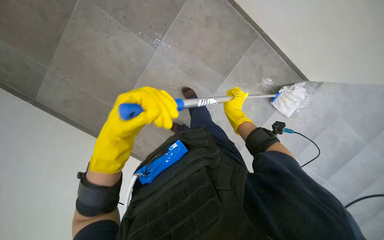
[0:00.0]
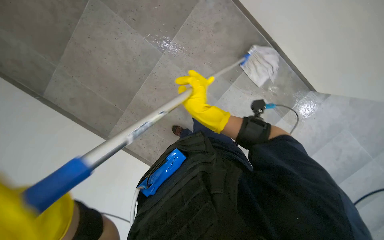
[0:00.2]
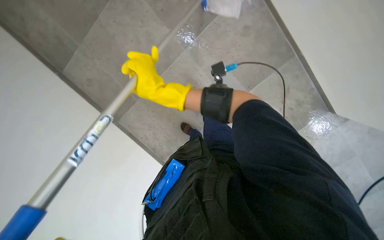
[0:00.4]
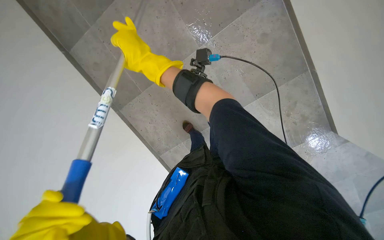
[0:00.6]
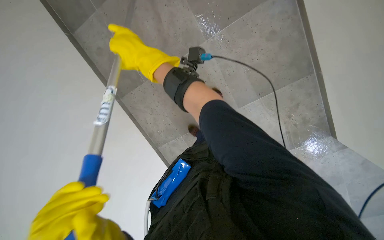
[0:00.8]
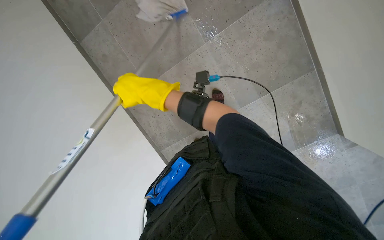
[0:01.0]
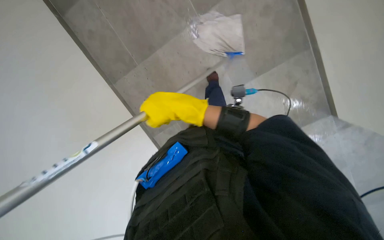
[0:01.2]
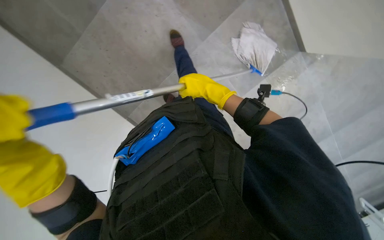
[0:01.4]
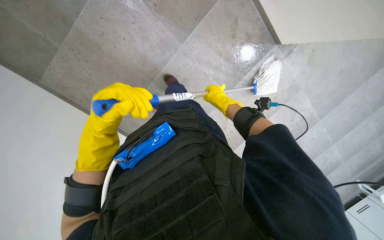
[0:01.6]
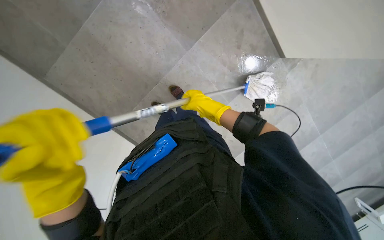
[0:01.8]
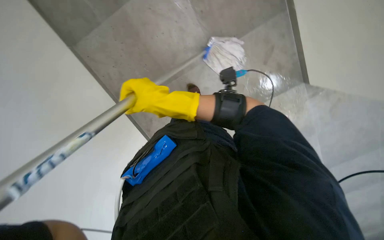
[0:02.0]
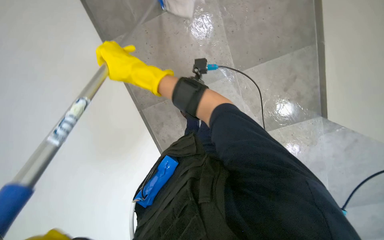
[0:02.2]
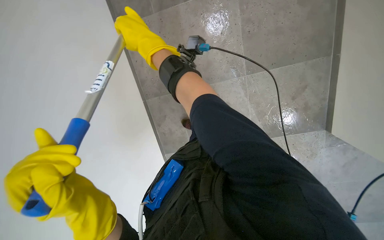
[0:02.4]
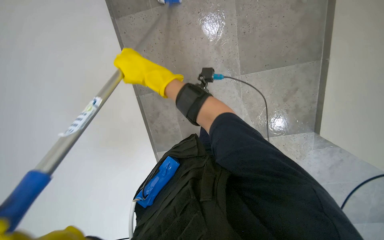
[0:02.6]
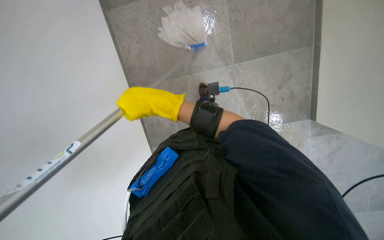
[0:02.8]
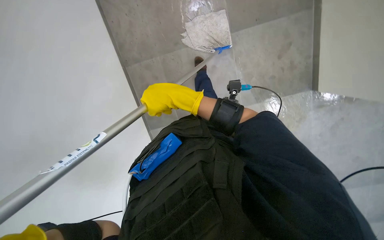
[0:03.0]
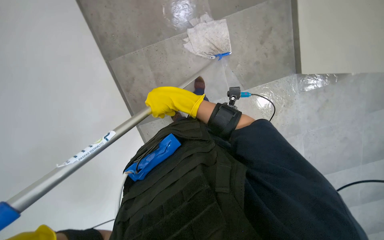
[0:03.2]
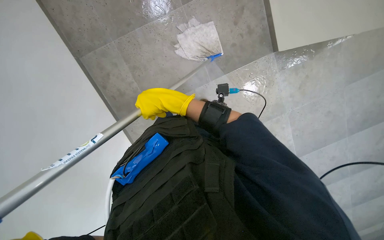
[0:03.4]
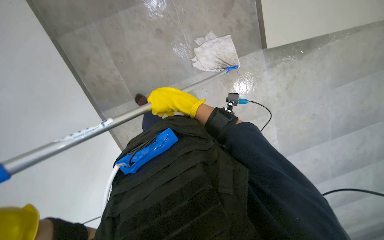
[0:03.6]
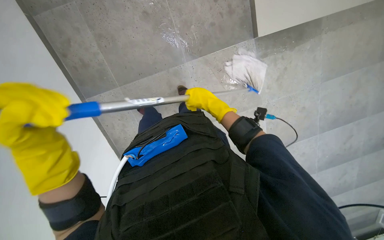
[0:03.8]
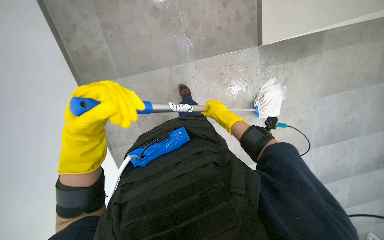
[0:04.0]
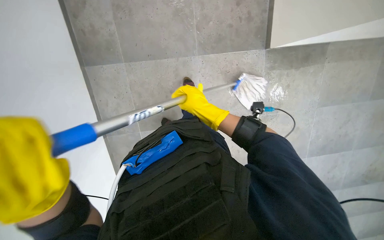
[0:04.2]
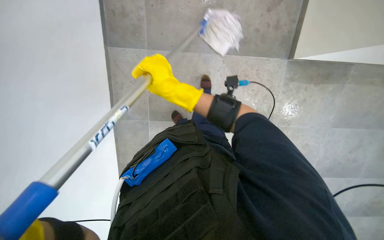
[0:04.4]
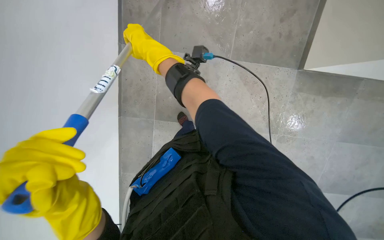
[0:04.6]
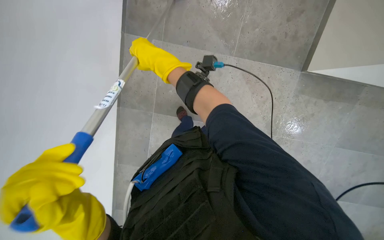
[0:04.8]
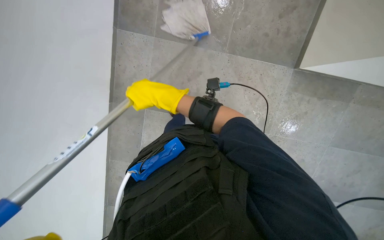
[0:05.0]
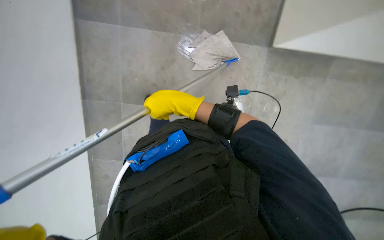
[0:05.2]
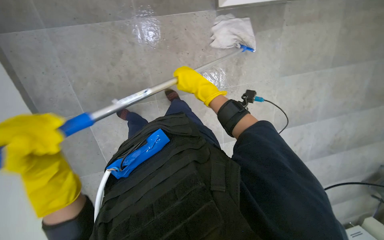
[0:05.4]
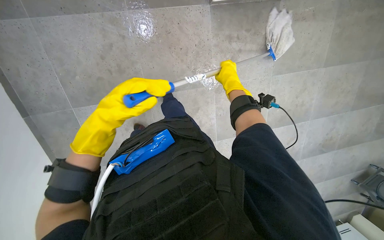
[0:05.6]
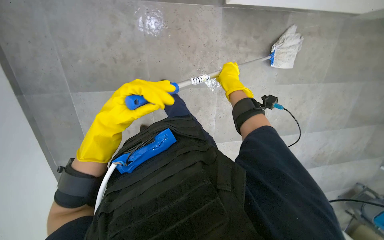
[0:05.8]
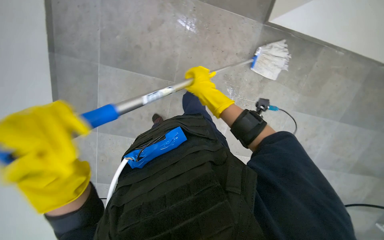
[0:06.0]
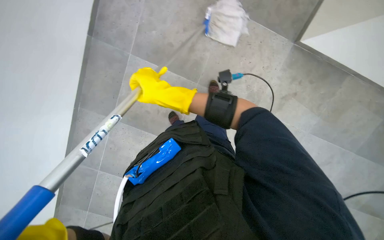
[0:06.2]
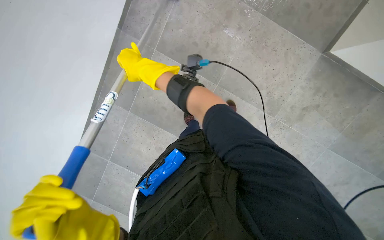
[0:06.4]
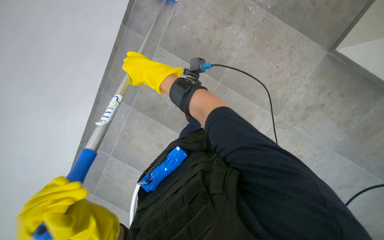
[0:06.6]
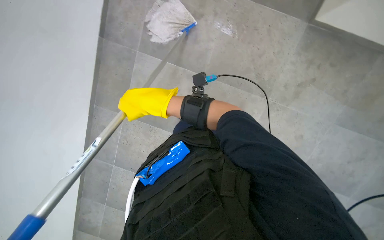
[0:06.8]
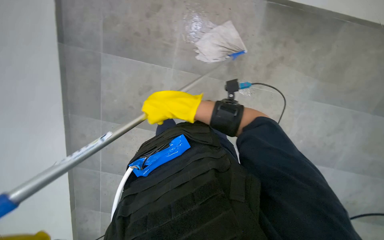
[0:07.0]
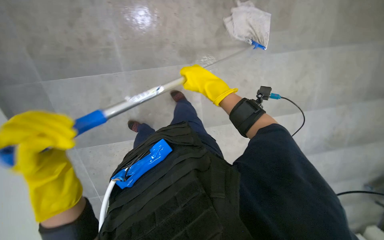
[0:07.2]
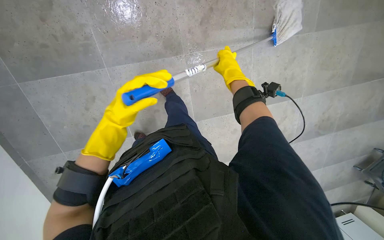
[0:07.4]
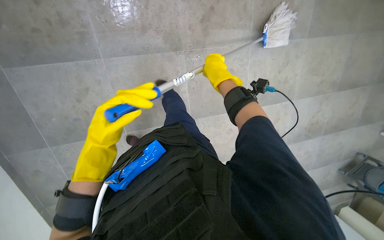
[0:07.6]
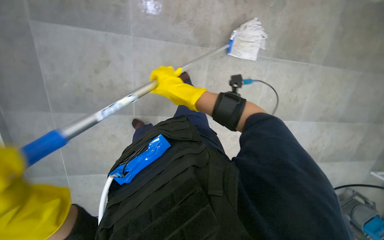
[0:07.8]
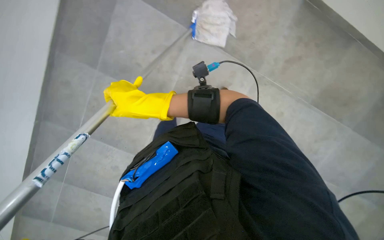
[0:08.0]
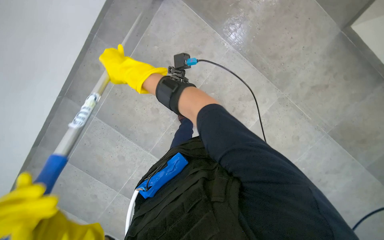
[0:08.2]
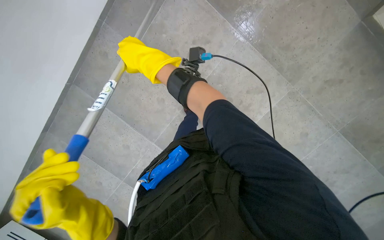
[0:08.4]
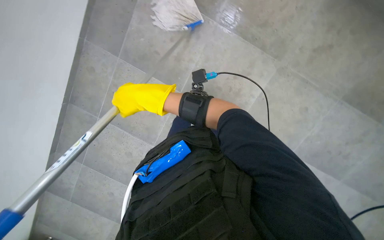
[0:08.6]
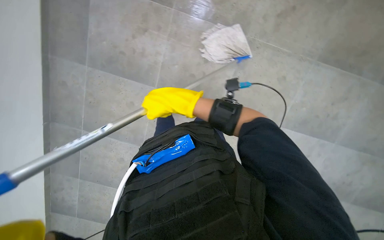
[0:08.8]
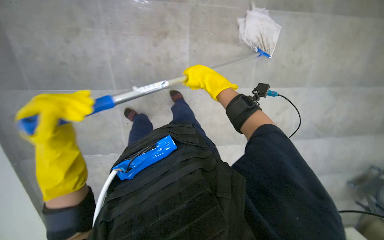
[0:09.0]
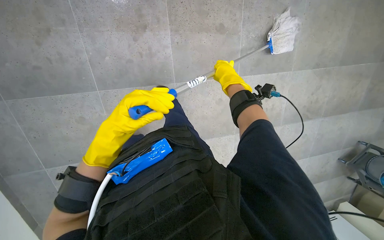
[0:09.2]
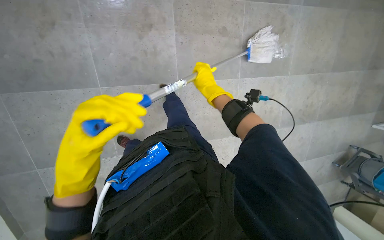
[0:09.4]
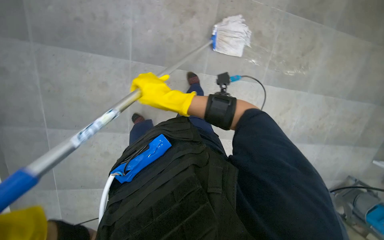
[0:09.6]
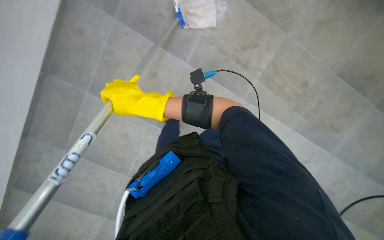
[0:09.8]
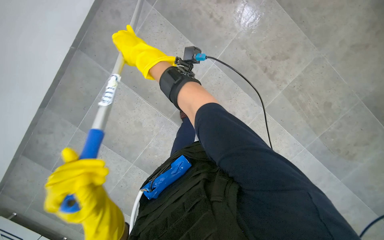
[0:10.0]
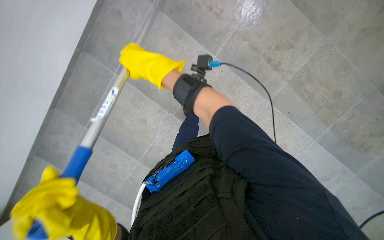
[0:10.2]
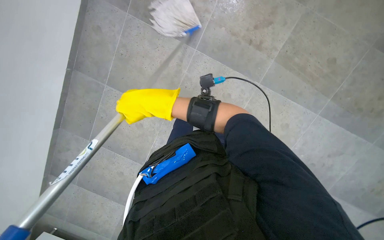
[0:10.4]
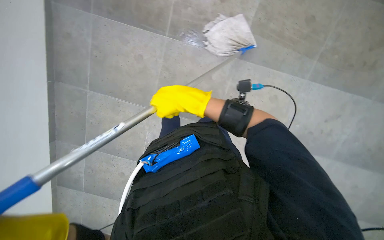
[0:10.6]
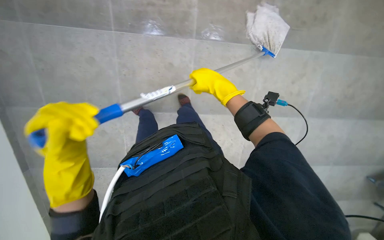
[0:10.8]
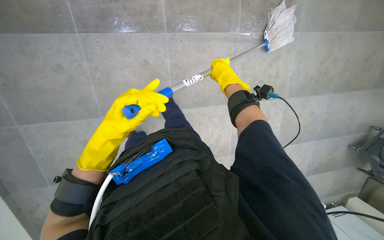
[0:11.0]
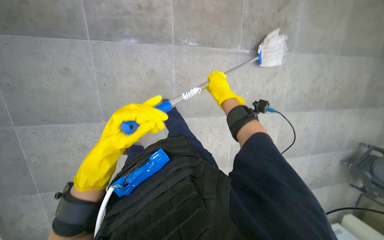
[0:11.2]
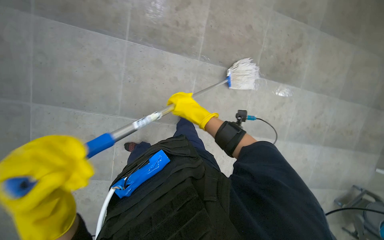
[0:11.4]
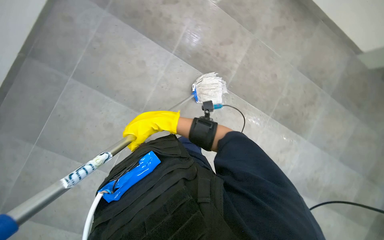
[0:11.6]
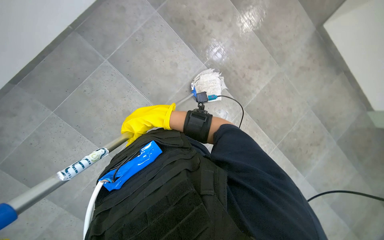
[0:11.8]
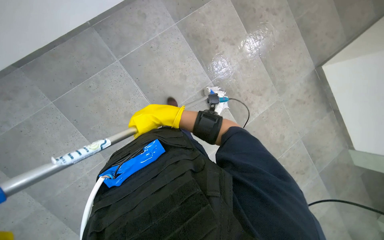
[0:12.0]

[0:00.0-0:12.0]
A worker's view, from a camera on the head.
Job: mopping floor.
The whole recording: Mopping tiled floor. The worker mops the tiled floor using a mop and bucket.
0:00.0 to 0:01.6: The scene turns some 25 degrees clockwise in the picture.
0:01.6 to 0:03.0: The right hand is displaced to the left and nearer to the camera by about 30 cm.
0:03.0 to 0:04.4: The camera is aimed about 20 degrees further to the right. The right hand travels farther from the camera by roughly 10 cm, and moves some 20 cm to the right and comes back.
0:04.4 to 0:06.0: The right hand goes left and right, about 30 cm each way, reversing 2 times.
0:07.6 to 0:09.0: The right hand heads down the picture, covering approximately 25 cm, and travels to the left and back again, roughly 35 cm each way.
0:10.4 to 0:12.0: The view swings about 15 degrees to the right. The wearer looks approximately 25 degrees further upward. The right hand moves some 25 cm to the right and comes back.

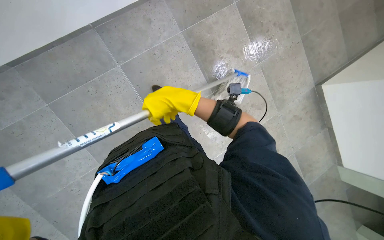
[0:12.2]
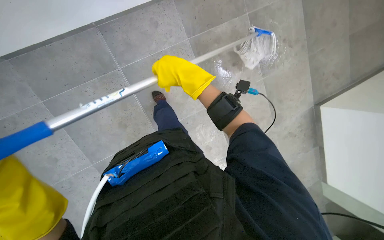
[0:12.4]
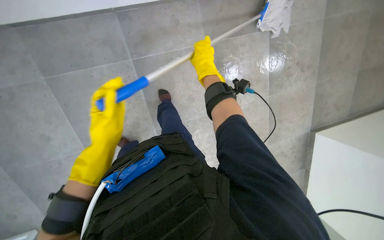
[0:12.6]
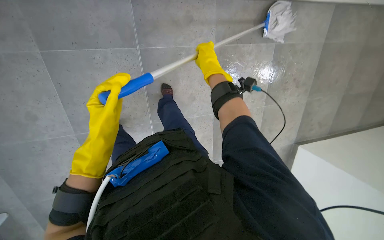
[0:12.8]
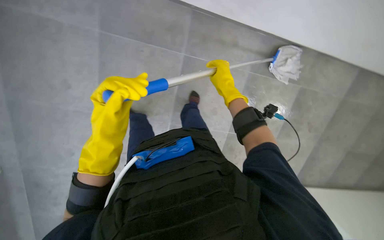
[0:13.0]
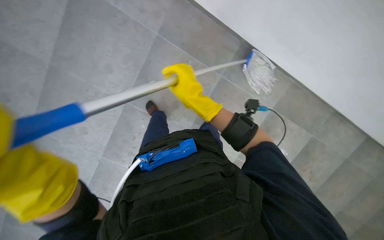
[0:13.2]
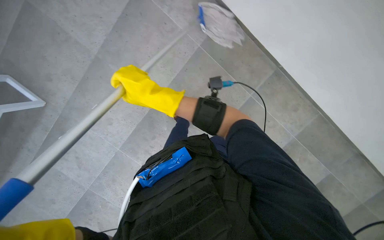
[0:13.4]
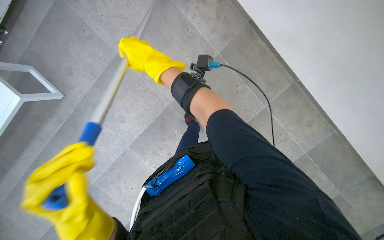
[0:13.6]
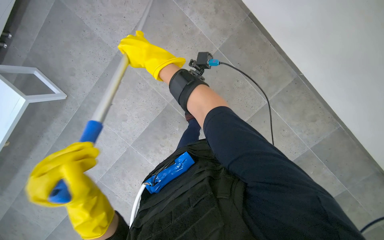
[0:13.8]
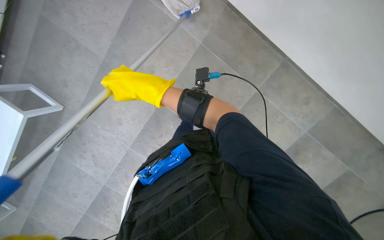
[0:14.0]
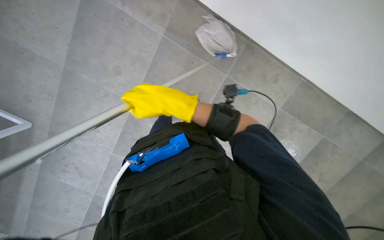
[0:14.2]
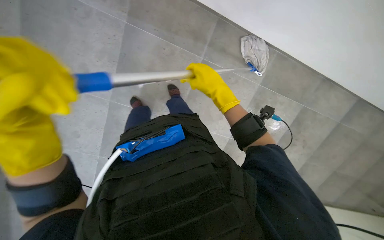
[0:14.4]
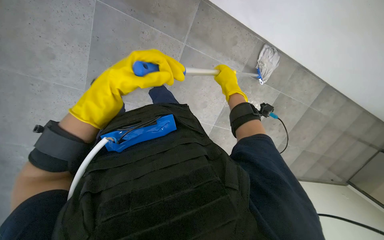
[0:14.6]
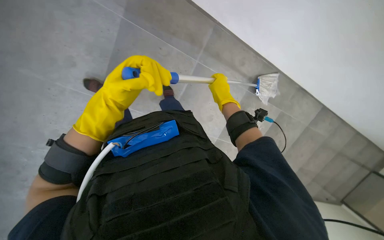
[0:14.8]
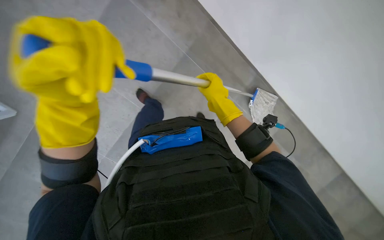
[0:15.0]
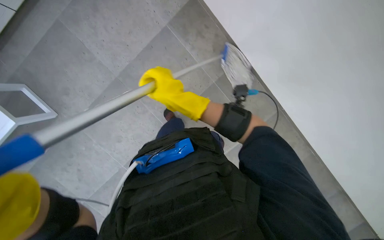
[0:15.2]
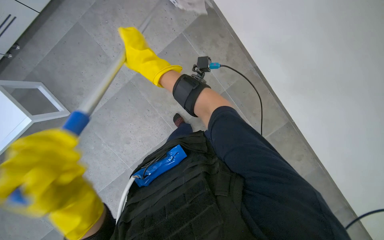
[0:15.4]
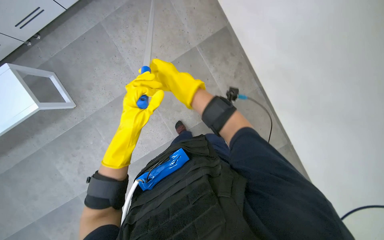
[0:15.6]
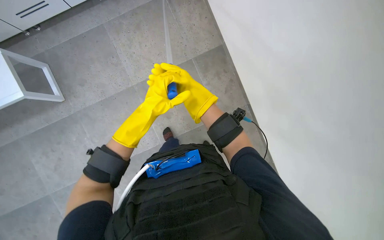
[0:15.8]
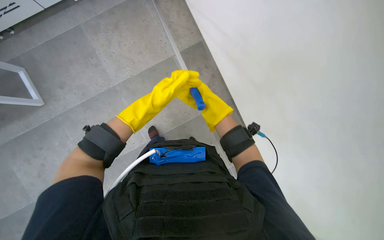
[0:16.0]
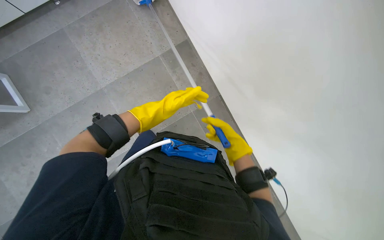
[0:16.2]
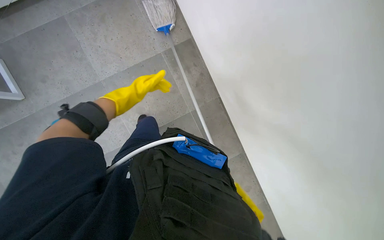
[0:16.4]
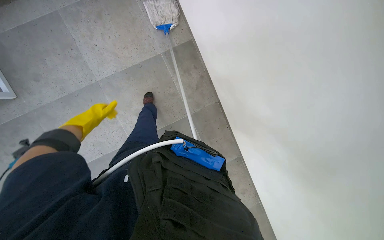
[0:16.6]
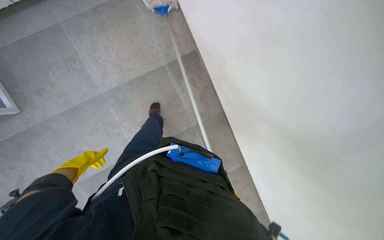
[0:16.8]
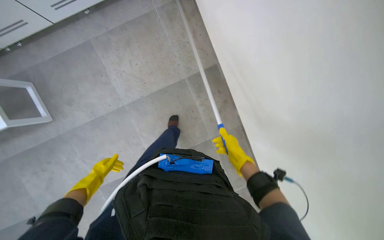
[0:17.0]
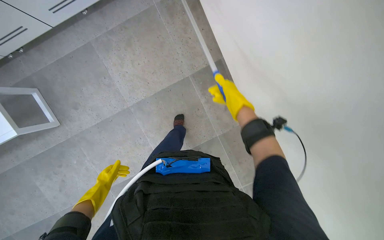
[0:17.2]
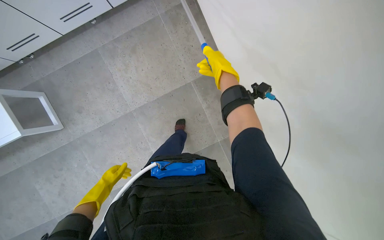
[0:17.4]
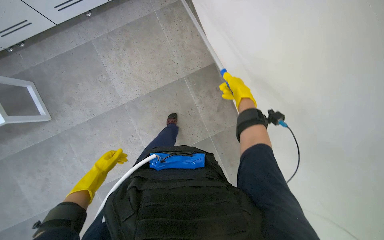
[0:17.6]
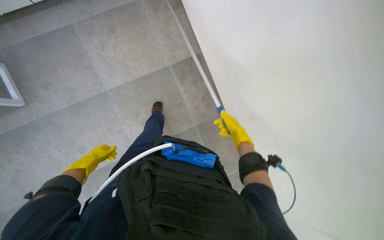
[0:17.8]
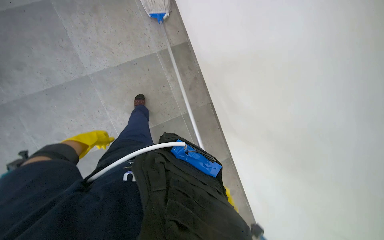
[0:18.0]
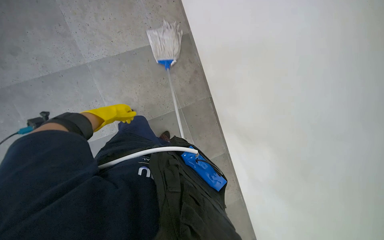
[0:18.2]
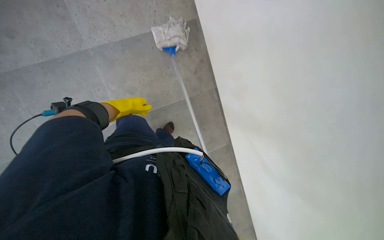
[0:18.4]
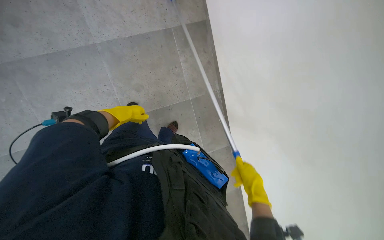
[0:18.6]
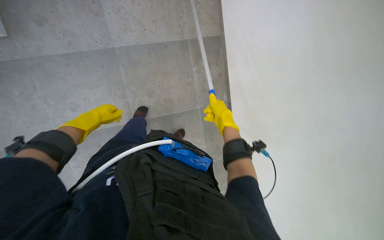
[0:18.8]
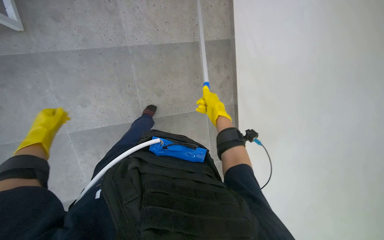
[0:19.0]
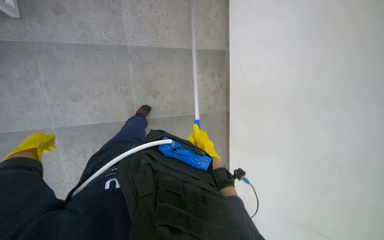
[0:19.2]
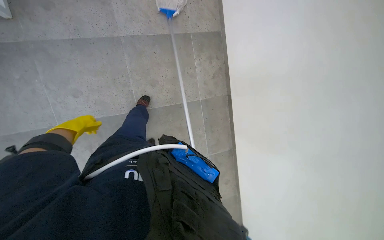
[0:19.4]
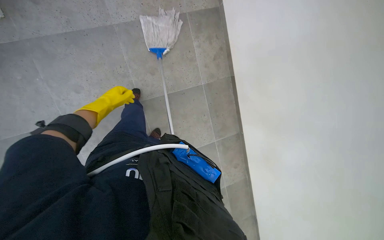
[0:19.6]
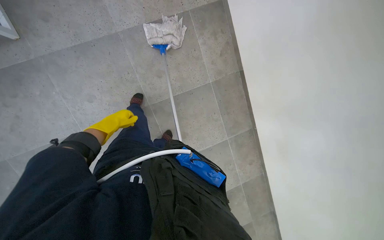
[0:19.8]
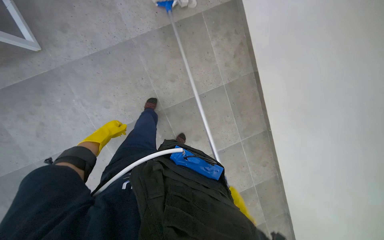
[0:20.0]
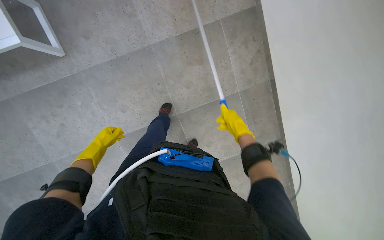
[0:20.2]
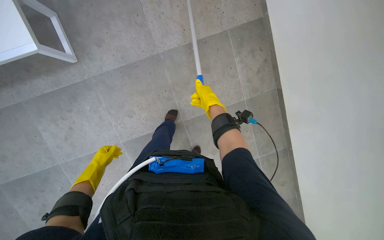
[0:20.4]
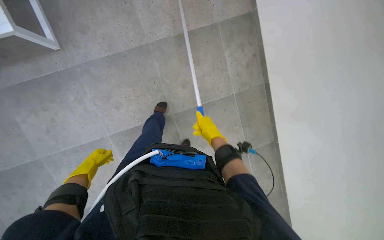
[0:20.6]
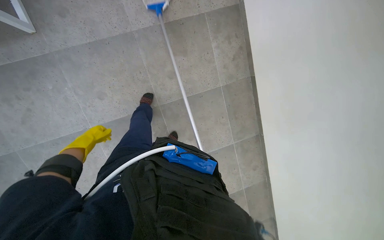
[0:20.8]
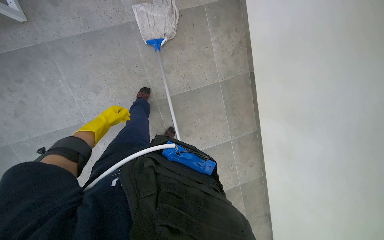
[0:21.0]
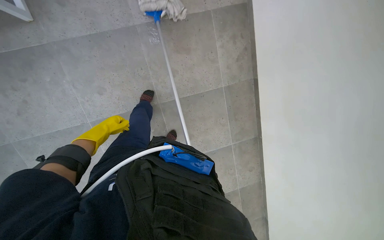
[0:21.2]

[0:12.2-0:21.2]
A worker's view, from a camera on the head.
Job: mopping floor.
The whole recording: Mopping tiled floor. The worker mops the tiled floor using a mop and bucket.
0:13.8 to 0:15.2: The right hand travels to the right and back again, about 35 cm each way.
0:18.2 to 0:19.8: The left hand travels to the left and back again, about 40 cm each way.
0:19.8 to 0:21.2: The left hand goes approximately 10 cm to the left, and moves about 5 cm down the picture and comes back.
